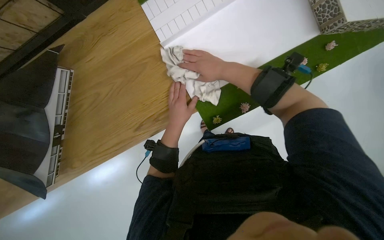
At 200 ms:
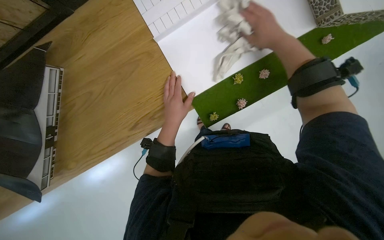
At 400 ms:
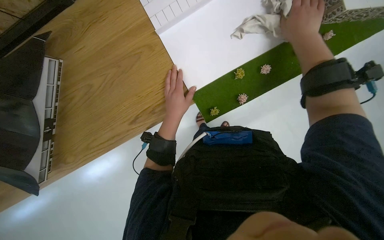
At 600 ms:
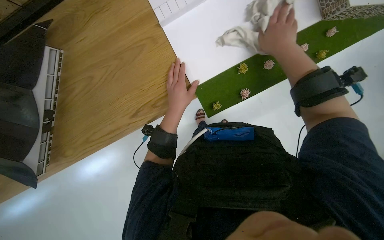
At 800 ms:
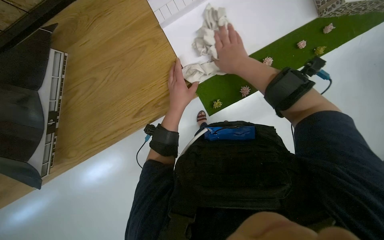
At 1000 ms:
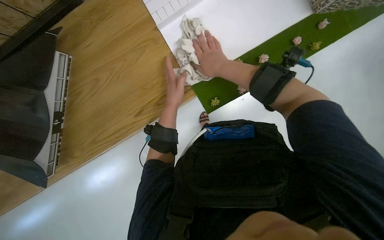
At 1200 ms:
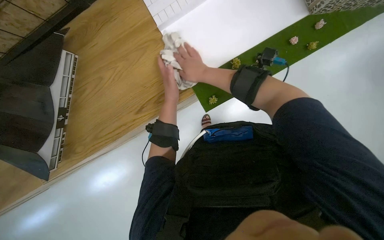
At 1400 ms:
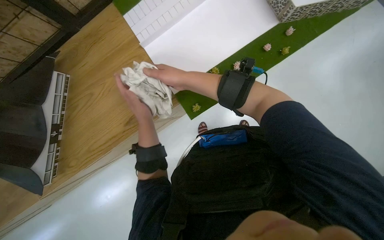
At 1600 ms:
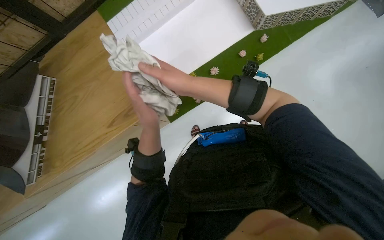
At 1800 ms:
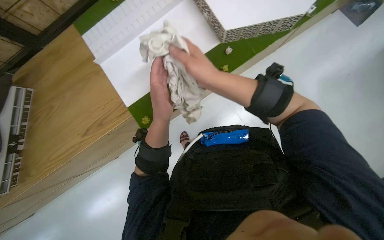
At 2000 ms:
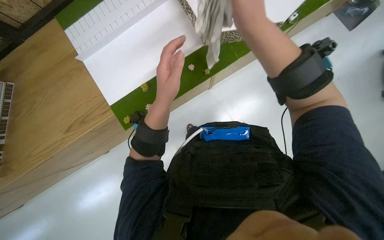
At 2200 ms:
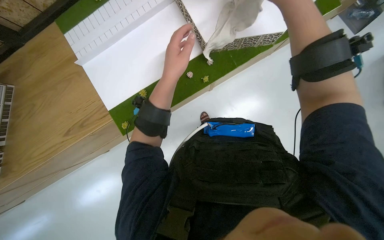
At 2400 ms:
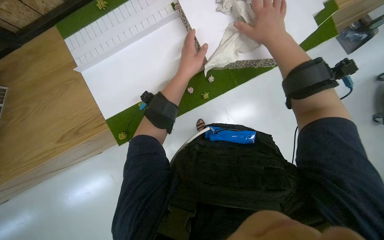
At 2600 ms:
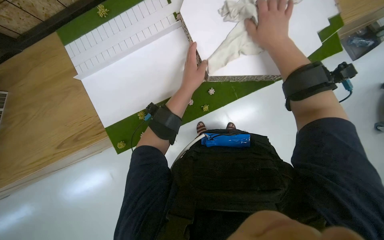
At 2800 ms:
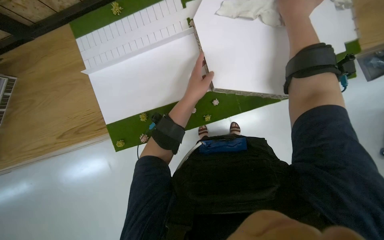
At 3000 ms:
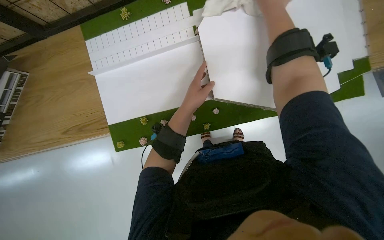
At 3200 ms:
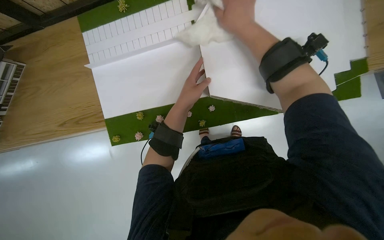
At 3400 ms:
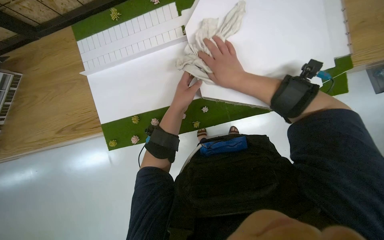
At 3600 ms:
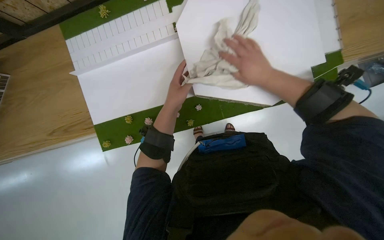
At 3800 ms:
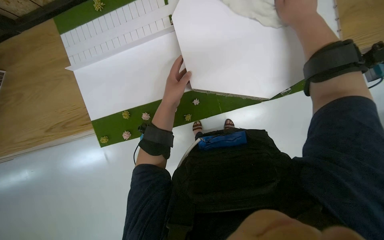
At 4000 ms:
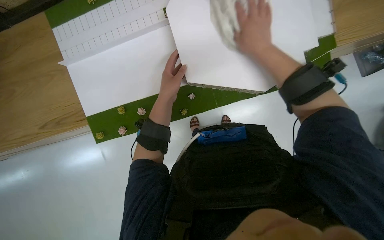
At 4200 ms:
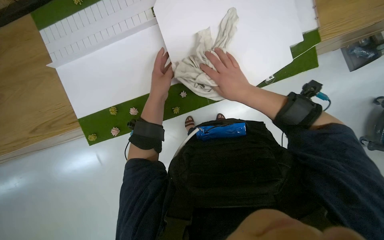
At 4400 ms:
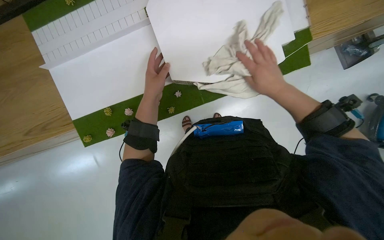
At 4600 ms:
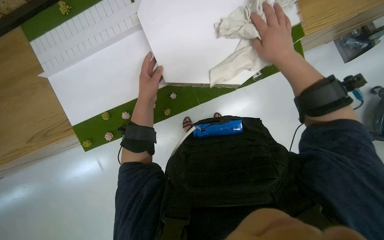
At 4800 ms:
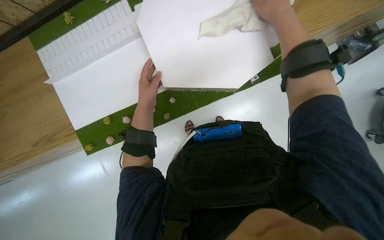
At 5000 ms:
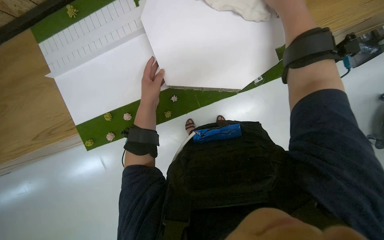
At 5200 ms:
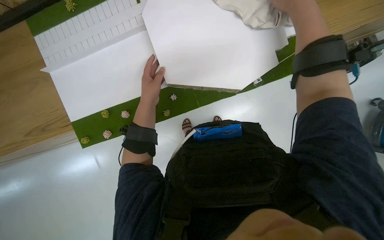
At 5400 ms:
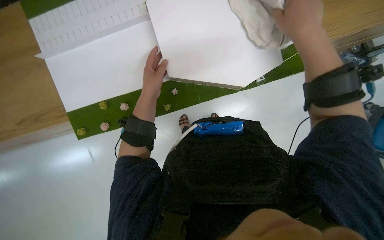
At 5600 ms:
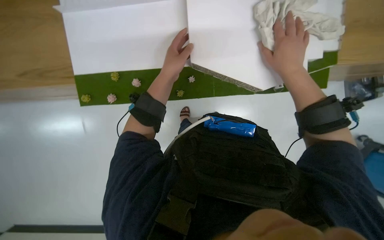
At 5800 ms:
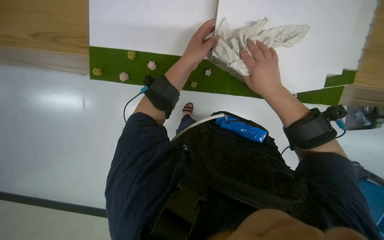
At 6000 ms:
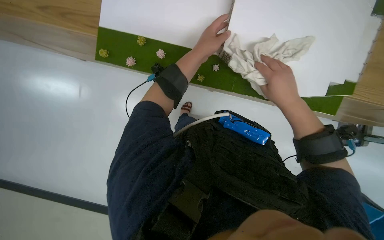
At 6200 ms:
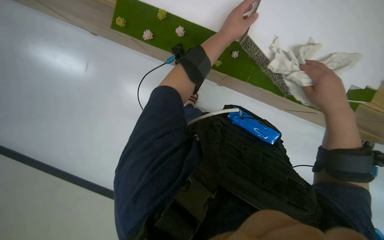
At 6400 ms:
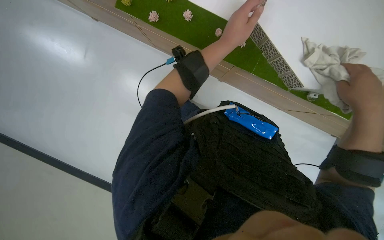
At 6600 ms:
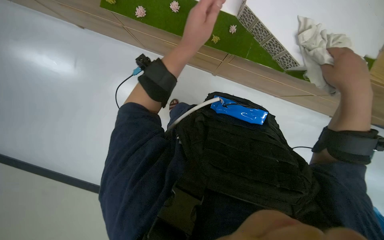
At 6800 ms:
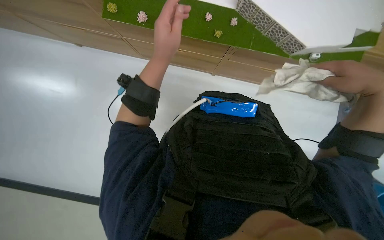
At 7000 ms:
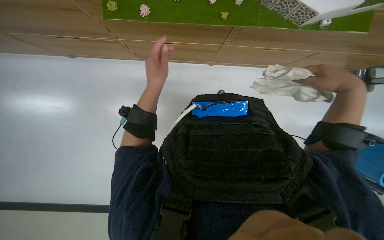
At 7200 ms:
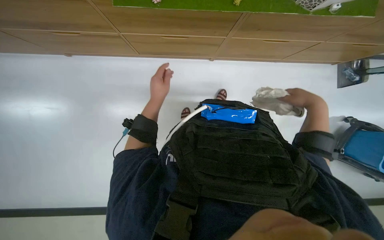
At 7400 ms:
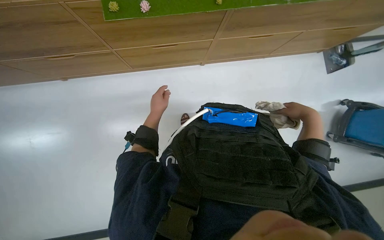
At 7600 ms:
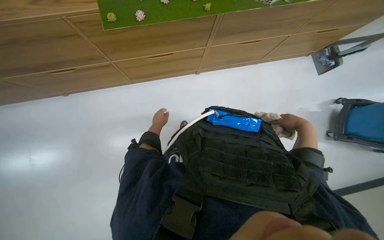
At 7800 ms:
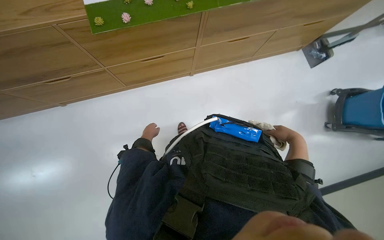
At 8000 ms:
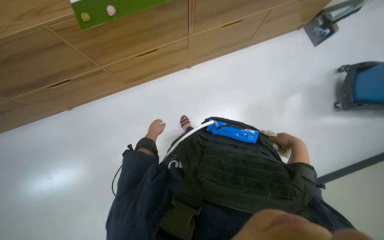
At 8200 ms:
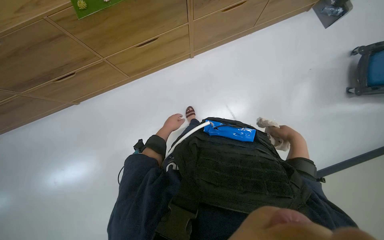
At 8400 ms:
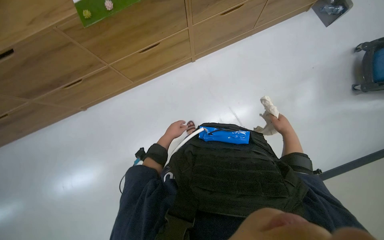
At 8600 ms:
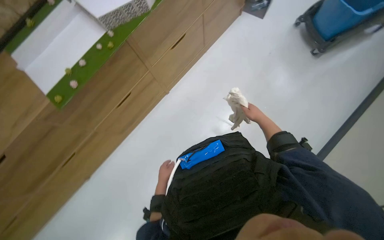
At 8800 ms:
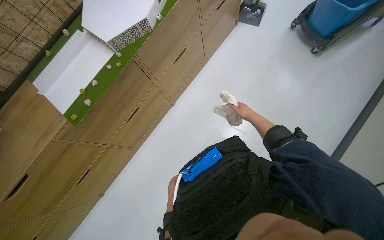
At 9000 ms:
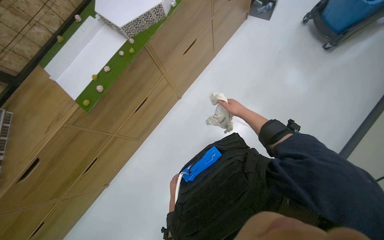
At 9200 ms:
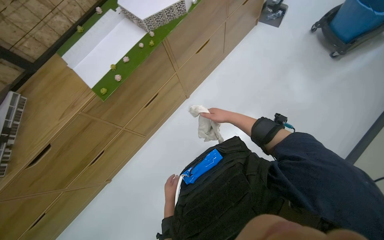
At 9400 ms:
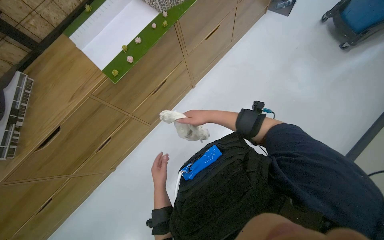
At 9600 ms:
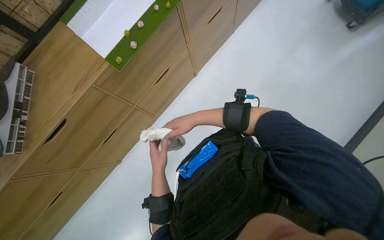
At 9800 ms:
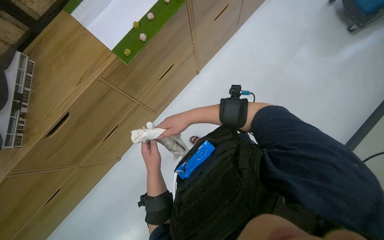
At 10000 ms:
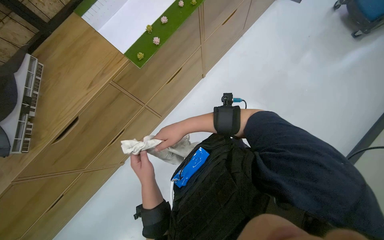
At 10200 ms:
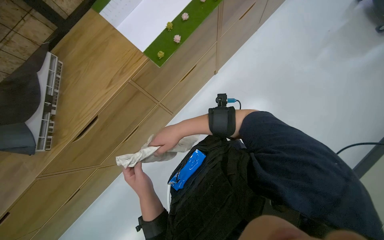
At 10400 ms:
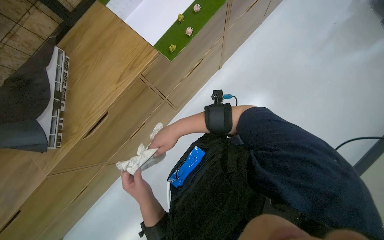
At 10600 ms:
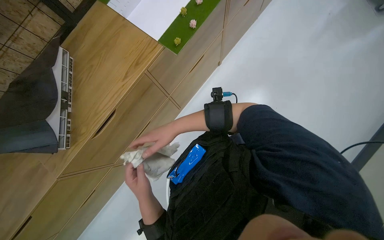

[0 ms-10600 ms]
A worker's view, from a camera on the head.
Job: wiping surfaces.
The whole recording: Cleaning model pieces. The worker cleans various parts of a model with a white cloth.
0 ms to 1600 ms: The right hand travels down the picture and nearer to the camera by about 15 cm.
1600 ms to 3000 ms: The right hand travels up the picture and to the right by some 50 cm; the left hand goes some 35 cm to the right and up the picture.
3000 ms to 4600 ms: The right hand goes up and down the picture, some 20 cm each way, reversing 3 times.
4600 ms to 6000 ms: The scene rotates clockwise by approximately 35 degrees.
6000 ms to 7600 ms: The right hand heads down the picture, covering some 25 cm, and reaches approximately 10 cm nearer to the camera, then returns. Meanwhile the left hand travels to the left, farther from the camera and down the picture by roughly 40 cm.
7600 ms to 9000 ms: The wearer looks approximately 15 degrees further upward. The scene turns roughly 40 degrees counterclockwise in the picture.
9000 ms to 10600 ms: The head travels to the left, approximately 50 cm.

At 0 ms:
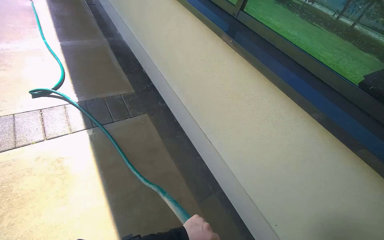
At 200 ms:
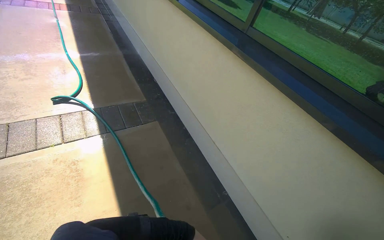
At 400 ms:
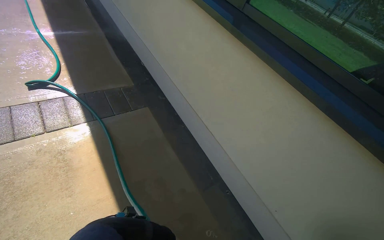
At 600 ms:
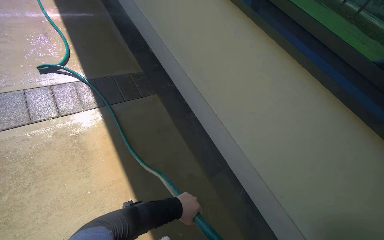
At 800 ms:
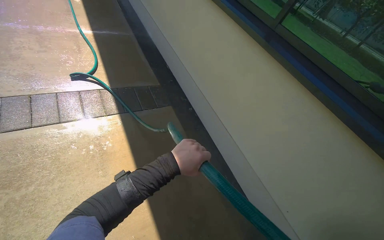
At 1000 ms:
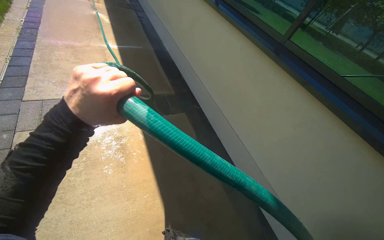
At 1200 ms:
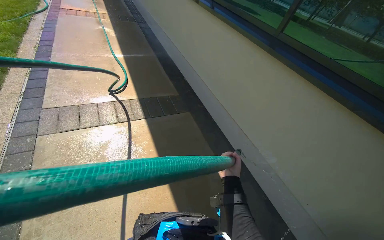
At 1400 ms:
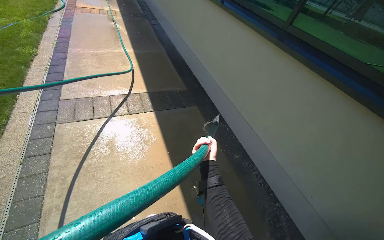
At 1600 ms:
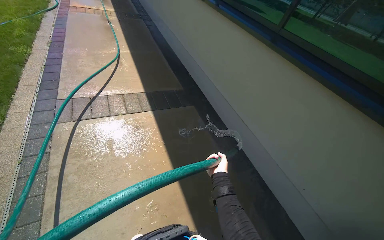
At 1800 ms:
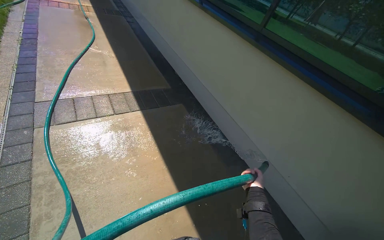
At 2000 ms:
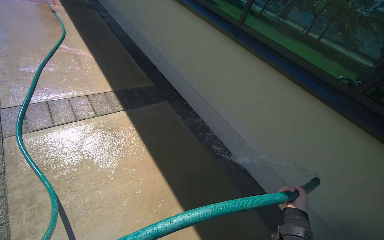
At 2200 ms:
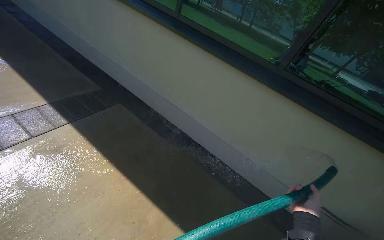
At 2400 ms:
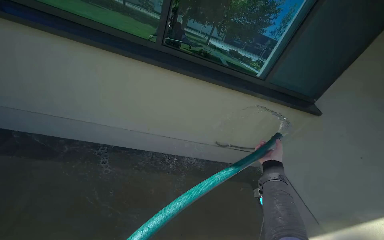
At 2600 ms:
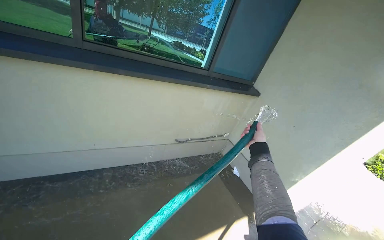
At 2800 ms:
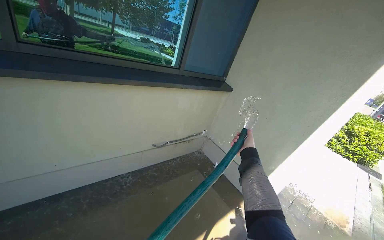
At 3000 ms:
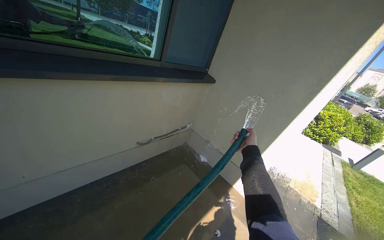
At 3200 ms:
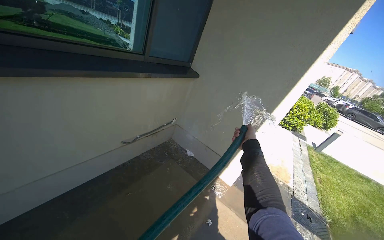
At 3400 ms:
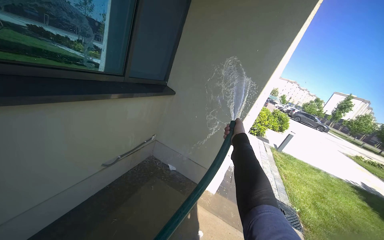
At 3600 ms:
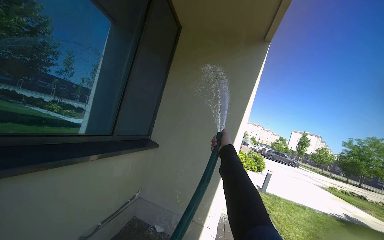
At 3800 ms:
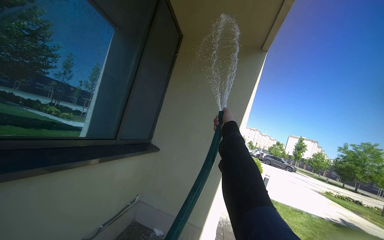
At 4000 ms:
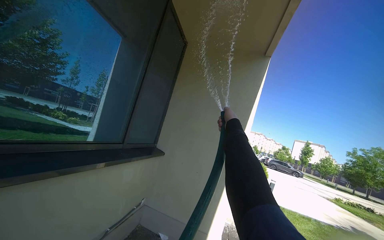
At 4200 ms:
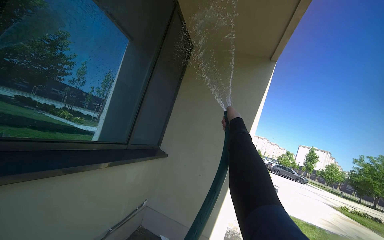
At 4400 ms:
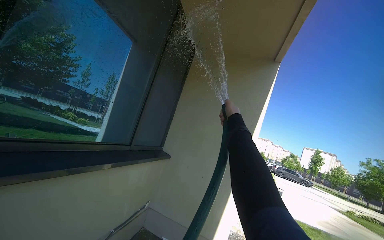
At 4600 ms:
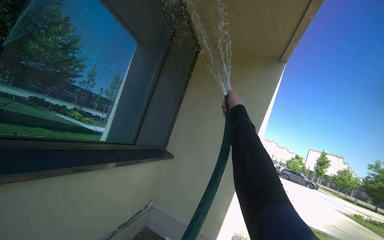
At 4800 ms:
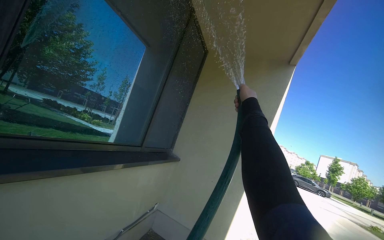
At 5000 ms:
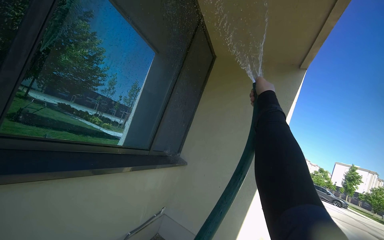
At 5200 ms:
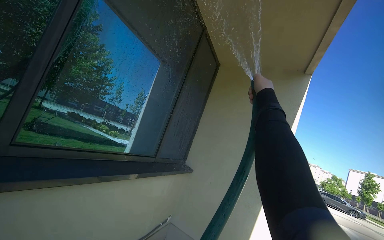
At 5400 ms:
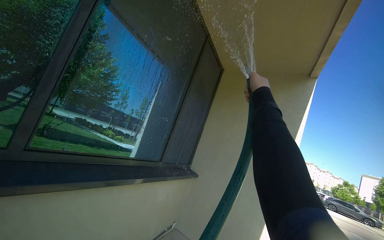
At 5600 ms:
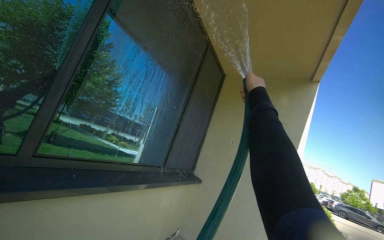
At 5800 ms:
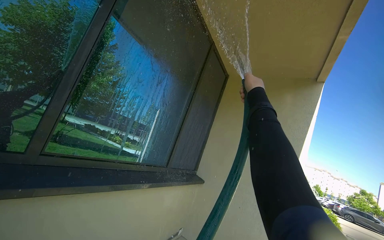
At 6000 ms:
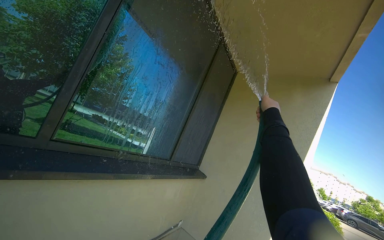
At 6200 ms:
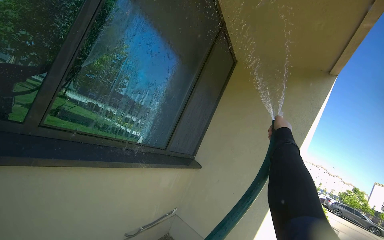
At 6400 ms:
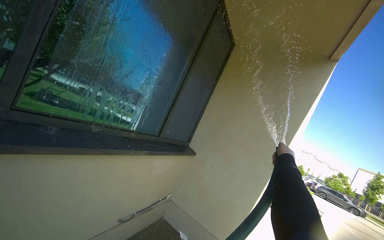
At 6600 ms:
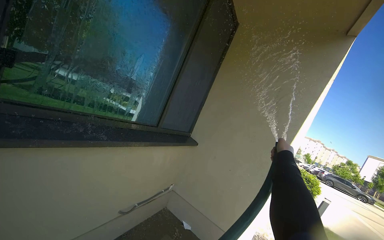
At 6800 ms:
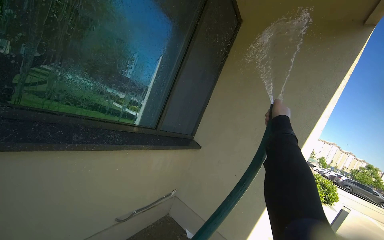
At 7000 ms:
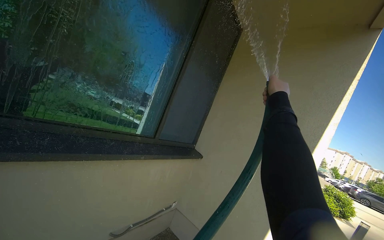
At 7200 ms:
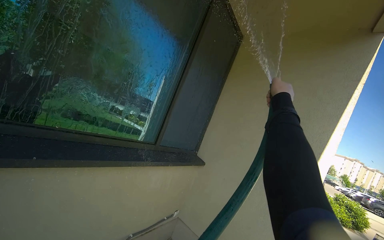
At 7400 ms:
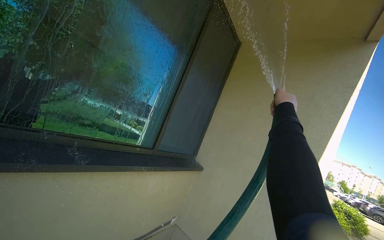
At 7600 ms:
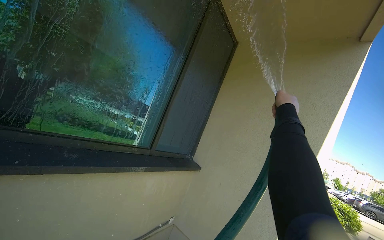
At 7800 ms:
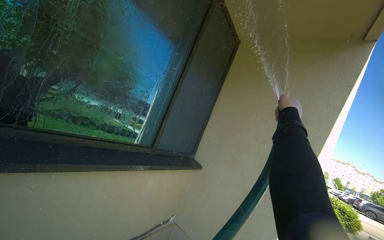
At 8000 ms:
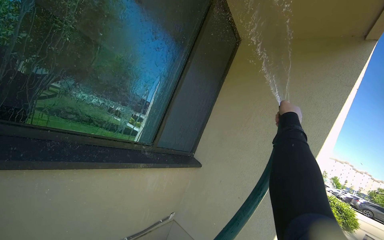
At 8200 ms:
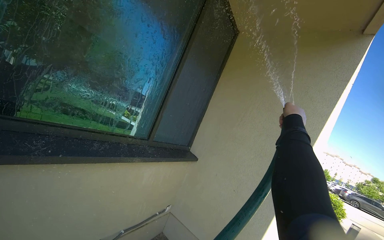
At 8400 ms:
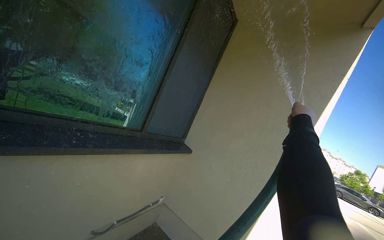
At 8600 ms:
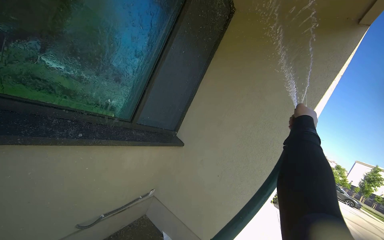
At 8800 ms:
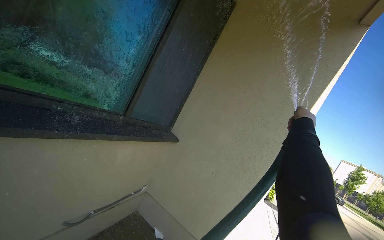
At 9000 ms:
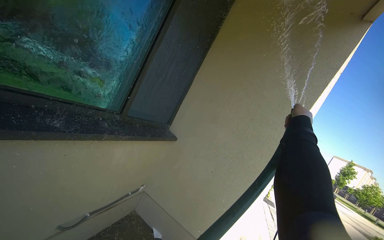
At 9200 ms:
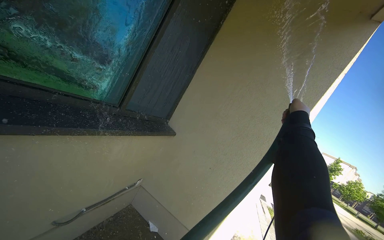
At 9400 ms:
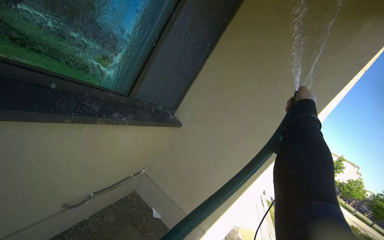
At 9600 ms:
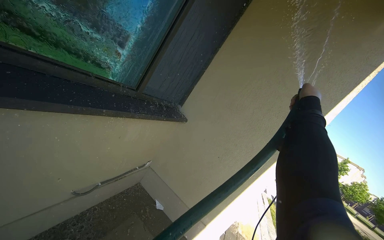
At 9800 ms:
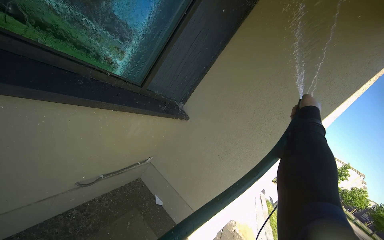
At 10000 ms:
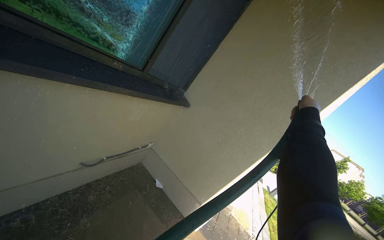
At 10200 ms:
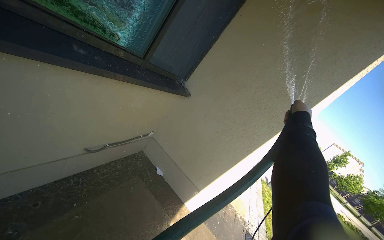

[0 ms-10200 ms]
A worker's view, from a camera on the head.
Job: cleaning windows.
The whole recording: Spraying water on building windows. The worker sprays water onto the building windows and wall.
0 ms to 1400 ms: The head travels roughly 60 cm.
3000 ms to 4400 ms: The head travels approximately 50 cm. The head rotates about 25 degrees to the right. The view tips upward by roughly 25 degrees.
4400 ms to 5800 ms: The right hand travels up the picture and nearer to the camera by about 20 cm.
5800 ms to 7200 ms: The camera is carried roughly 40 cm.
7200 ms to 8800 ms: The right hand travels to the right and down the picture by some 20 cm.
8800 ms to 10200 ms: The view tips downward by about 15 degrees.
